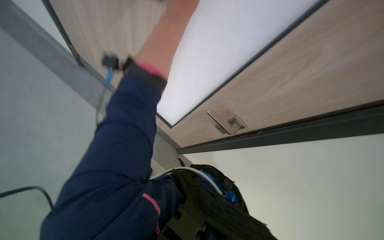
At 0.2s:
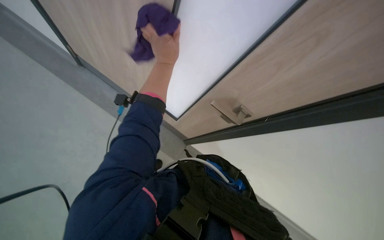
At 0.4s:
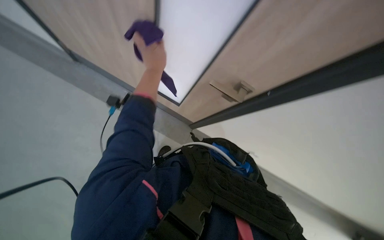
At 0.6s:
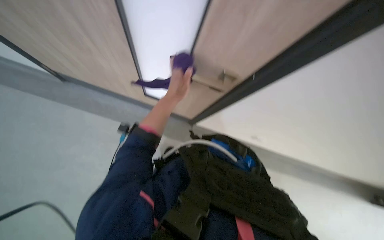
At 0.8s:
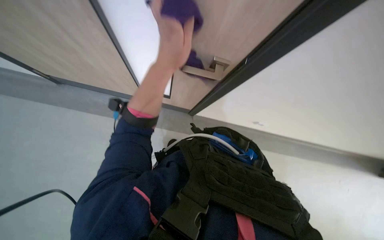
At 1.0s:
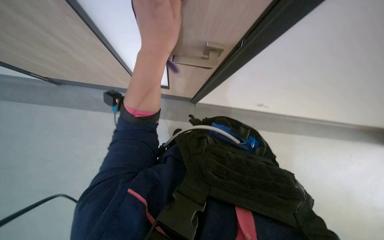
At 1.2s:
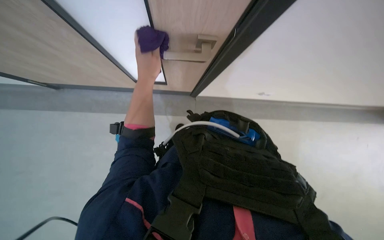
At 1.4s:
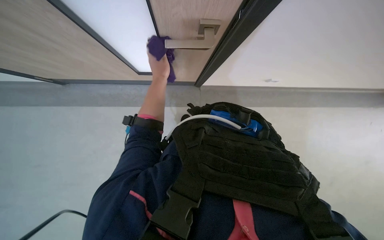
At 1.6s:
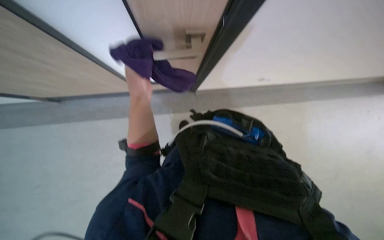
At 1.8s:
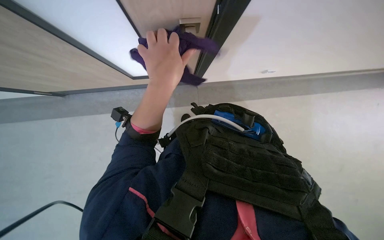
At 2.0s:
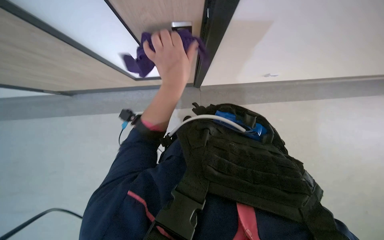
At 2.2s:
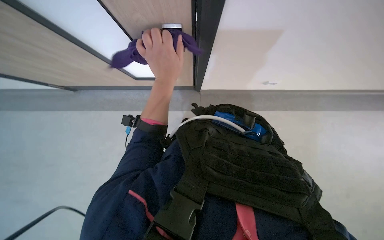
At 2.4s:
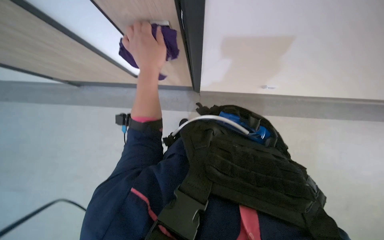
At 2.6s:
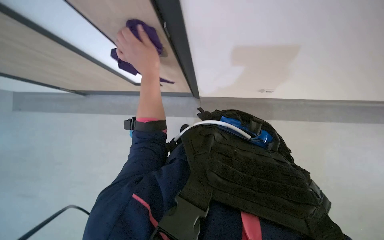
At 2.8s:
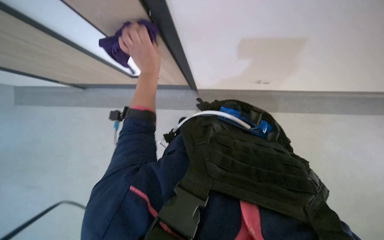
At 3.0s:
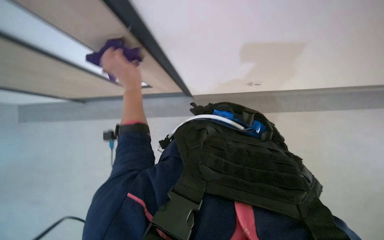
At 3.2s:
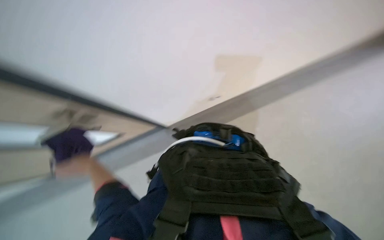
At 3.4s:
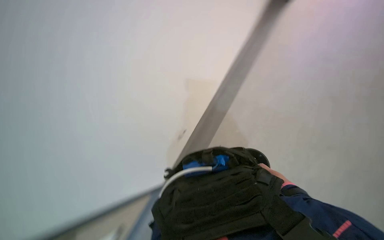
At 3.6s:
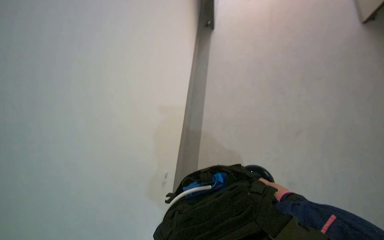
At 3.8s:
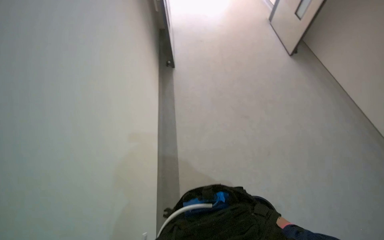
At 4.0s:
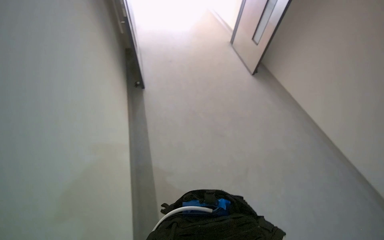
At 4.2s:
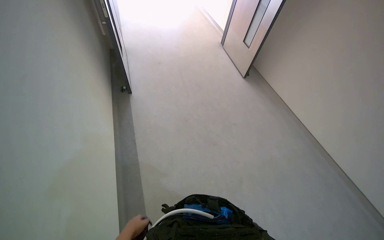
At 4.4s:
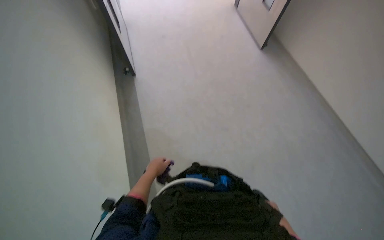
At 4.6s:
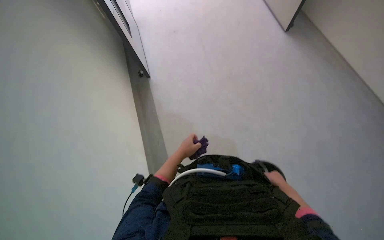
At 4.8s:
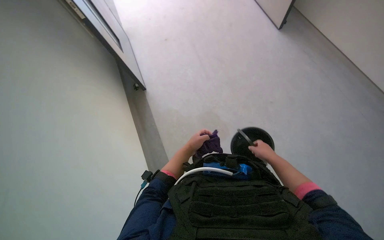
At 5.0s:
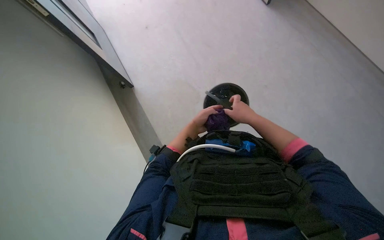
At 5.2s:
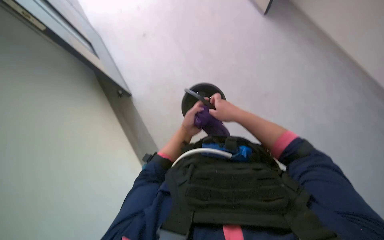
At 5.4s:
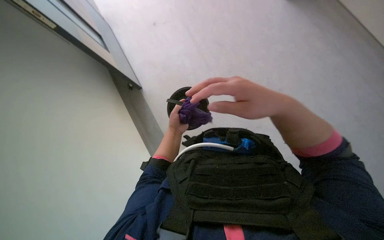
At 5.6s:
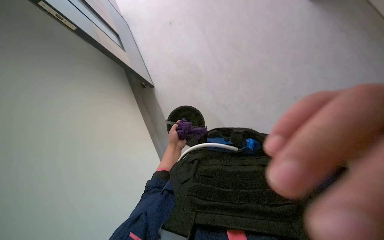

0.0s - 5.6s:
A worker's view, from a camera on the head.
Job: wiping surfaces.
The whole recording: Cleaning the door. The worker cleans the door.
0.0s - 1.4s: The view tips downward by approximately 30 degrees. The left hand goes nearer and farther, roughly 20 cm each way, reversing 2 times.
2.8s - 4.2s: The head turns to the right by roughly 50 degrees. The camera pitches upward, by roughly 45 degrees.

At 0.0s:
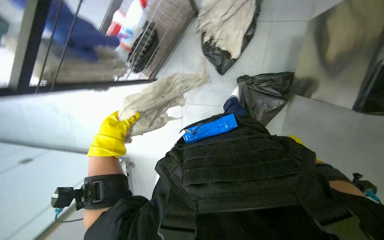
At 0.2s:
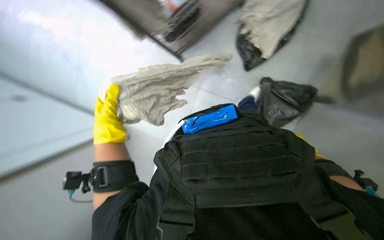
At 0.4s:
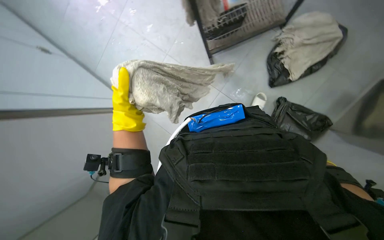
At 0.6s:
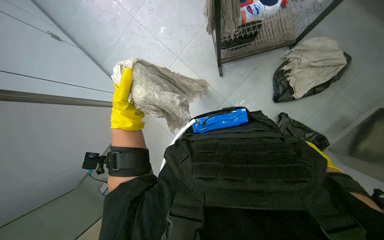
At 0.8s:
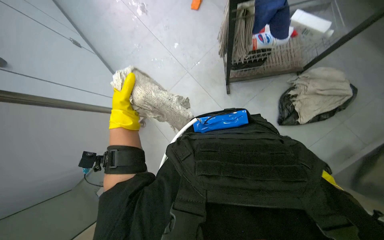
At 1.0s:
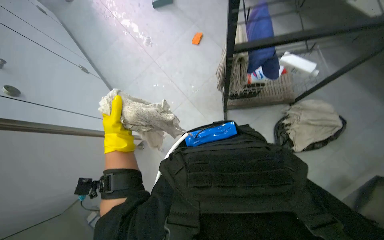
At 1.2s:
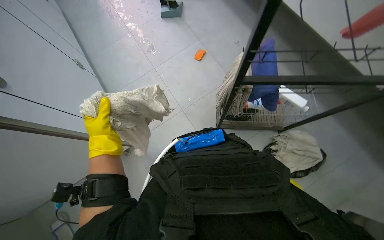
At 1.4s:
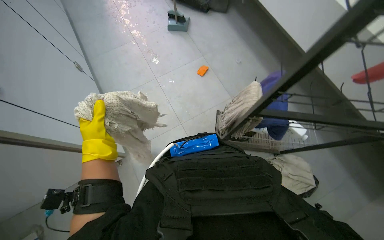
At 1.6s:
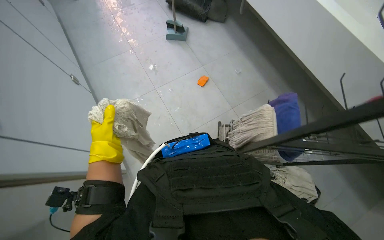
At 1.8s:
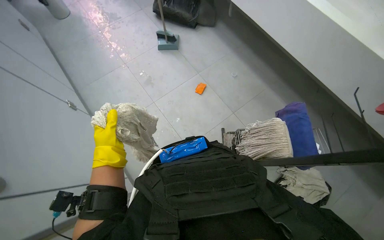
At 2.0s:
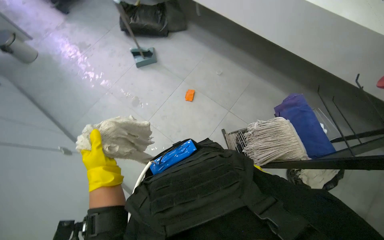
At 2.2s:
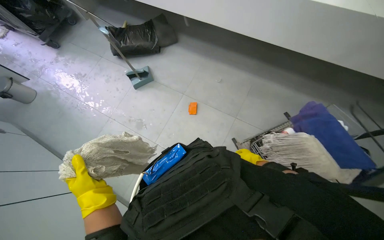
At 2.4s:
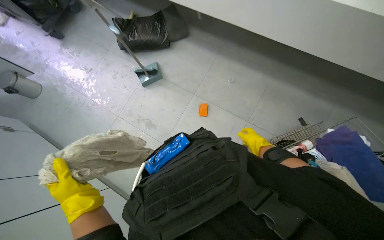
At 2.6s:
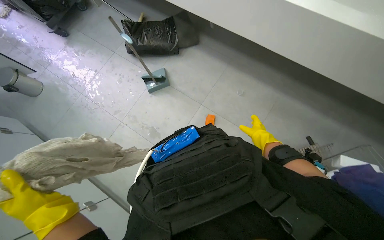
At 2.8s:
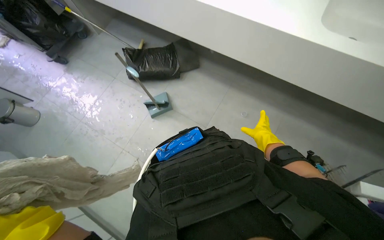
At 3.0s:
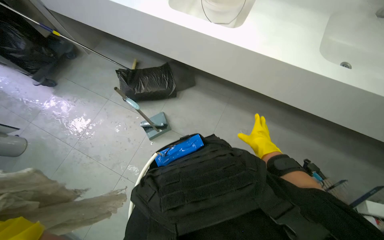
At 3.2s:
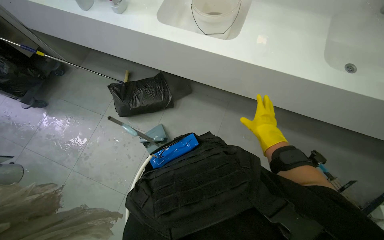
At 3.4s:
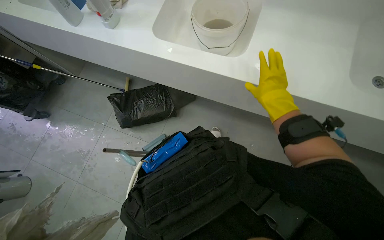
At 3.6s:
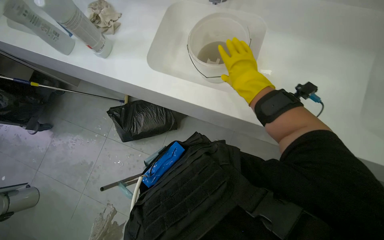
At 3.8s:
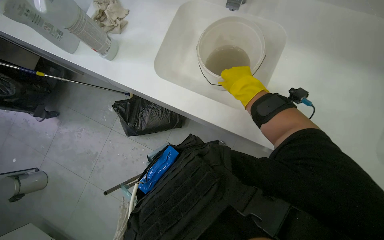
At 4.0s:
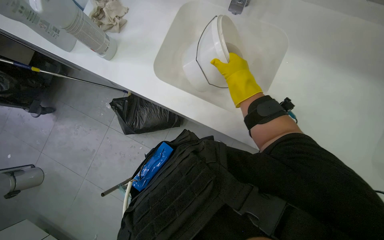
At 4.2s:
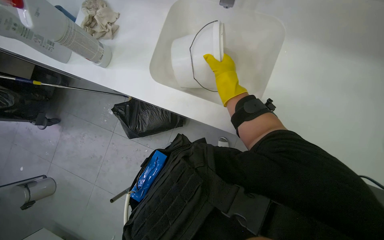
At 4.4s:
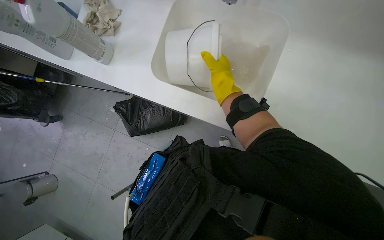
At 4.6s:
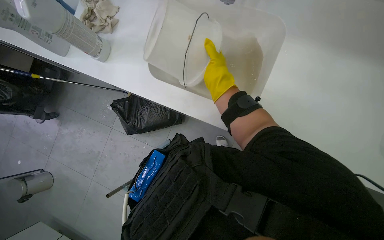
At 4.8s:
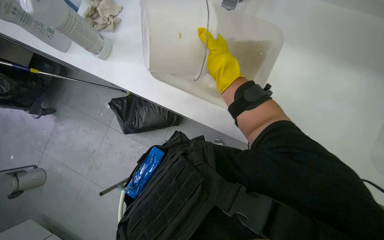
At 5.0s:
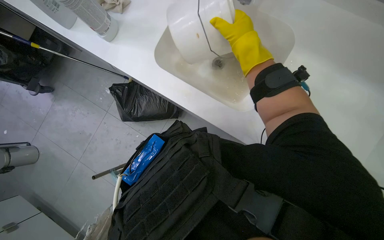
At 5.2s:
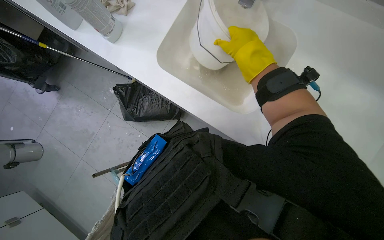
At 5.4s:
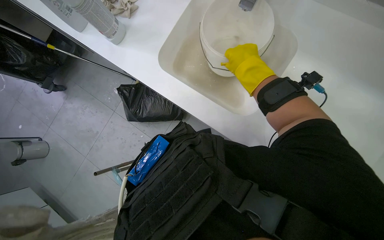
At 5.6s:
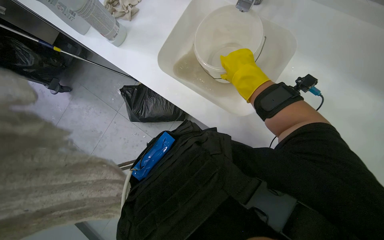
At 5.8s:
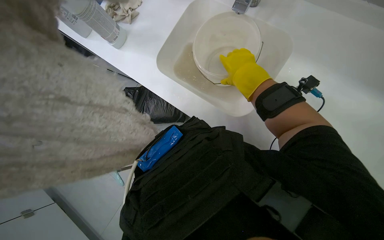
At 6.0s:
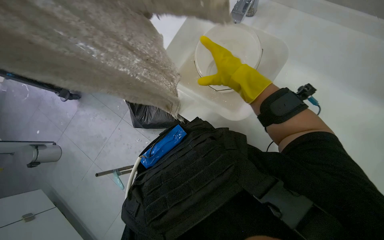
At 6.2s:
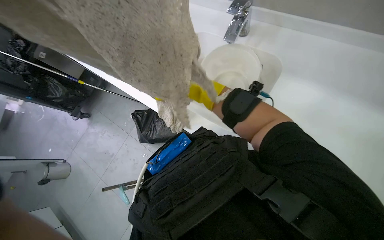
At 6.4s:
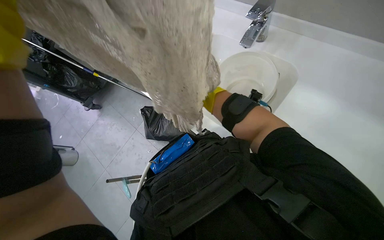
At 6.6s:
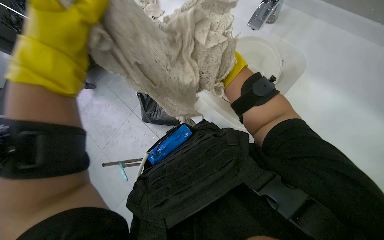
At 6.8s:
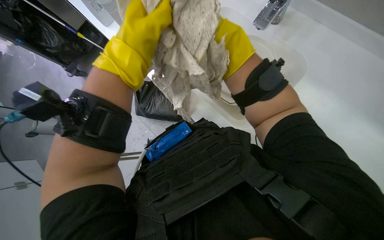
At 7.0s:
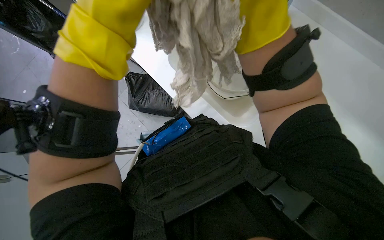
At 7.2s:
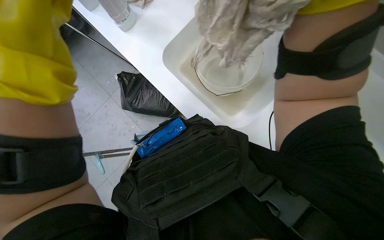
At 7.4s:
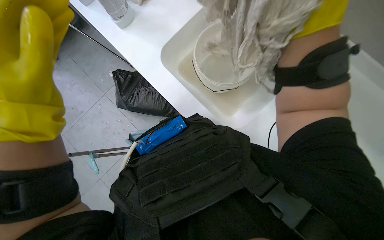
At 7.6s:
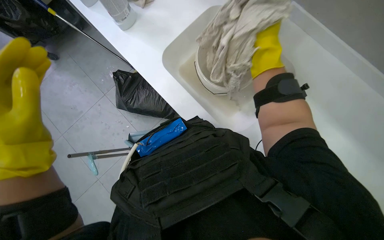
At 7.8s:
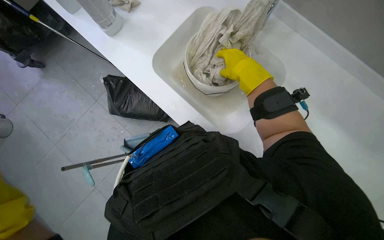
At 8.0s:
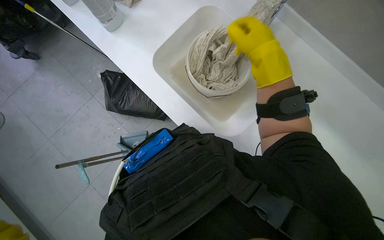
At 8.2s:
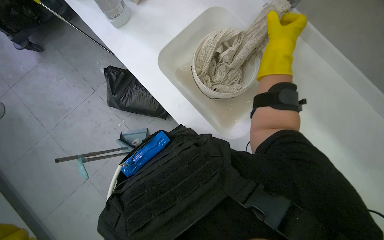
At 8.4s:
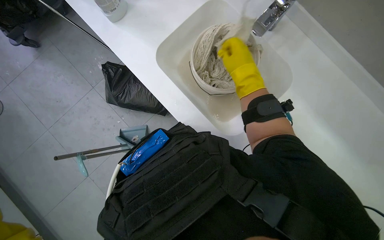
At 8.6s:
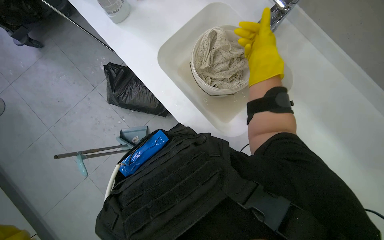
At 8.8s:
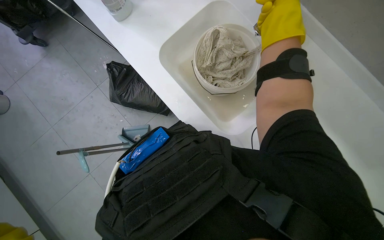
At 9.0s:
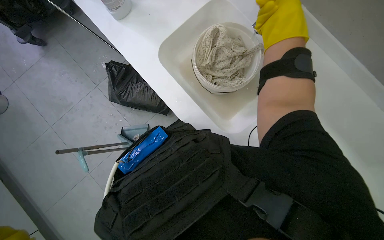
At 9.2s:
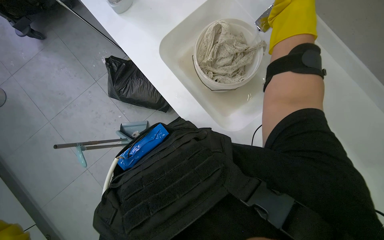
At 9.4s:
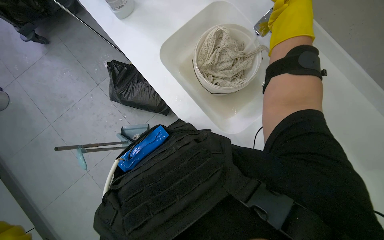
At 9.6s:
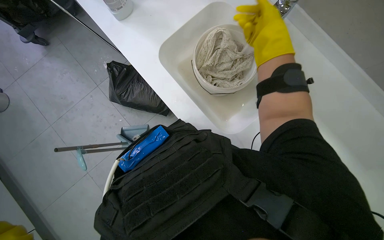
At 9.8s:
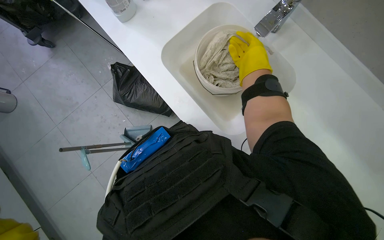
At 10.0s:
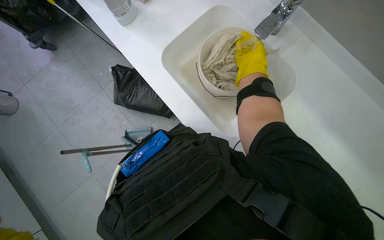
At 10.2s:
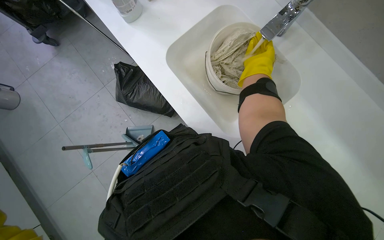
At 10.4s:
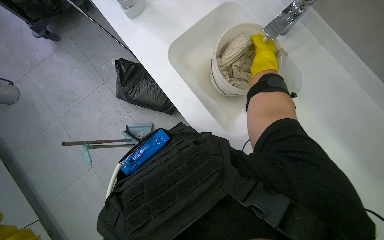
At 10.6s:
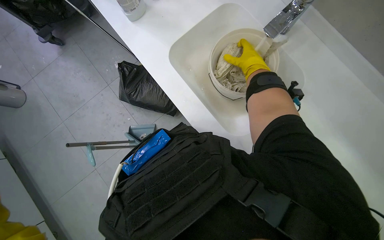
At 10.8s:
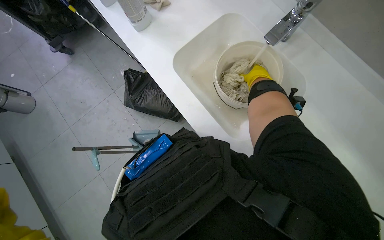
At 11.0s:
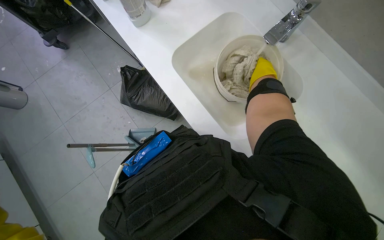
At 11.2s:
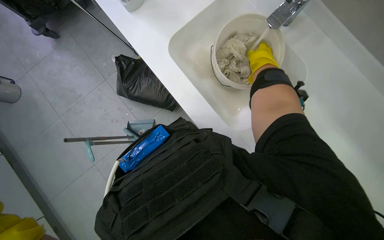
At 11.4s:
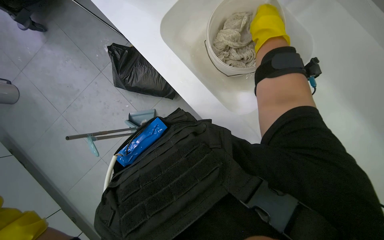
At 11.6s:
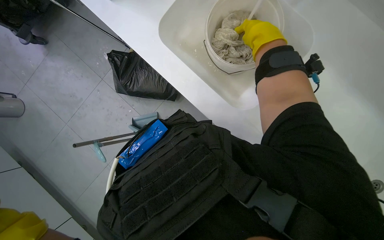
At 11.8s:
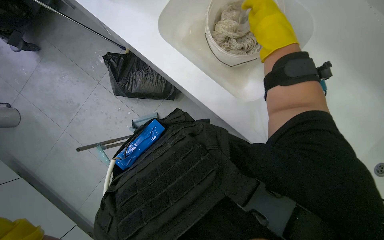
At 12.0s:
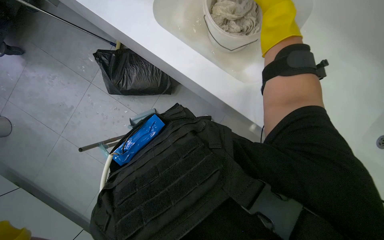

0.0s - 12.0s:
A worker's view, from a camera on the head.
Job: preparing cleaning supplies.
The whole recording: Washing dirty cloth in sink. The worker places a dirty cloth into a bucket and washes it under running water in the sink.
0.0s - 1.6s: The camera travels about 50 cm. The camera pitches upward, by about 25 degrees. Everything in view rotates approximately 45 degrees clockwise.
1.6s - 3.0s: The head travels approximately 70 cm. The scene turns approximately 30 degrees counterclockwise in the picture.
3.0s - 4.4s: The right hand moves up the picture, approximately 50 cm.
4.4s - 6.0s: The right hand moves nearer and farther over roughly 10 cm, changing direction 2 times.
6.0s - 7.6s: The right hand goes nearer and farther, some 30 cm each way, reversing 2 times.
7.6s - 9.0s: The right hand moves nearer and farther over approximately 15 cm, changing direction 3 times.
9.0s - 10.4s: The right hand heads farther from the camera, covering some 15 cm.
10.4s - 12.0s: The right hand shifts approximately 10 cm nearer to the camera.

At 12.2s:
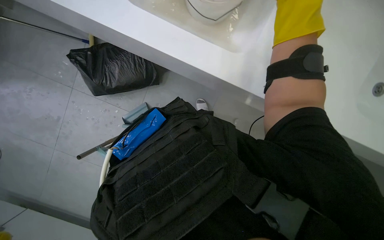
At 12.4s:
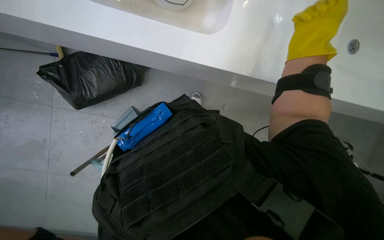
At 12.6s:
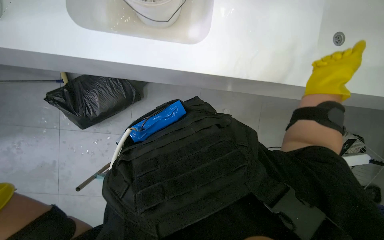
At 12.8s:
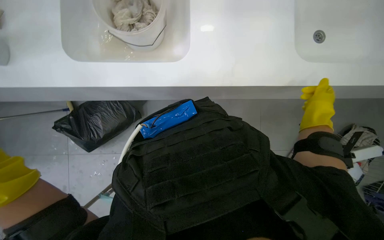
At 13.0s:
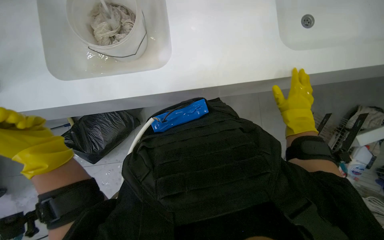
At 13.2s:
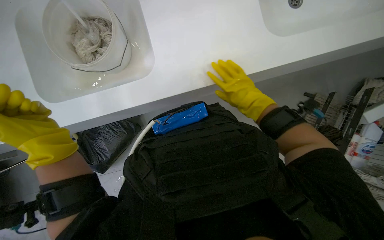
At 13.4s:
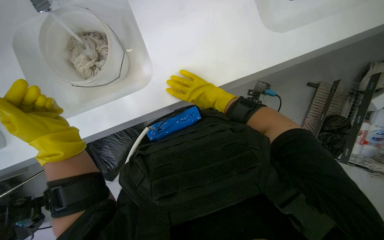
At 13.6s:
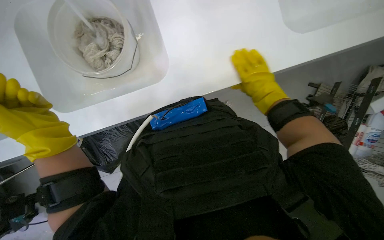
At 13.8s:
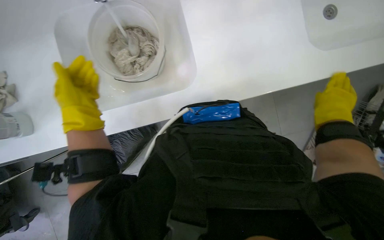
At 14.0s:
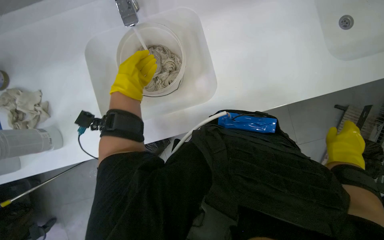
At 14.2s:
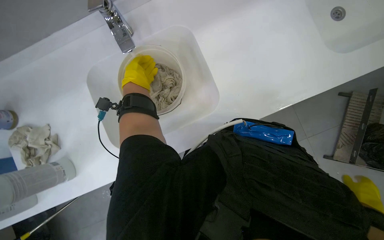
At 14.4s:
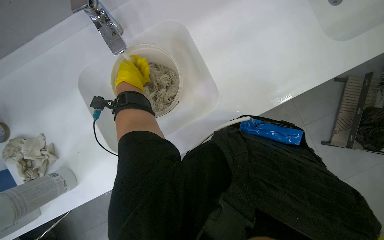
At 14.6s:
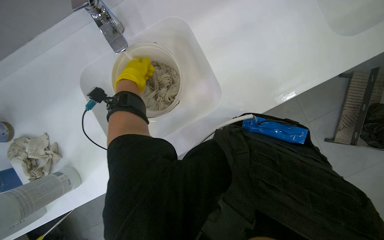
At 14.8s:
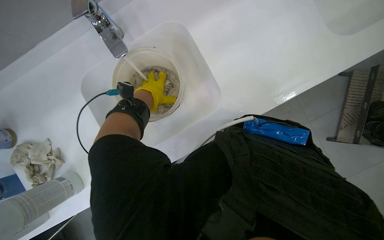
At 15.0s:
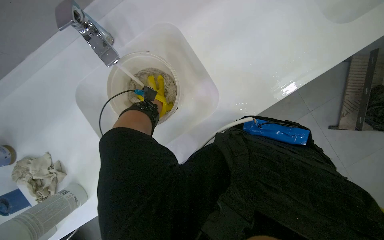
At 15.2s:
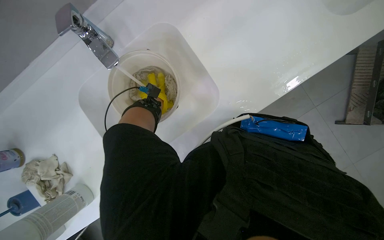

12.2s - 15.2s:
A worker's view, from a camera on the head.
Job: preparing cleaning supplies.
The whole recording: Washing dirty cloth in sink. The worker places a dirty cloth into a bucket and washes it under running water in the sink.
12.2s - 13.8s: The scene rotates counterclockwise by some 40 degrees.
13.8s - 15.2s: The left hand goes nearer and farther, about 20 cm each way, reversing 2 times.
